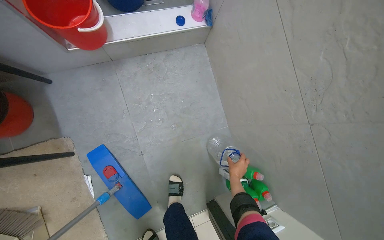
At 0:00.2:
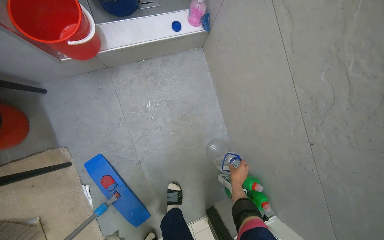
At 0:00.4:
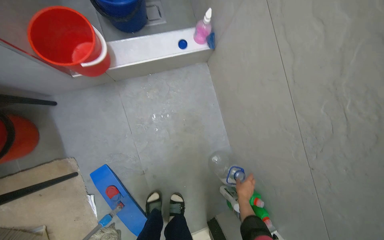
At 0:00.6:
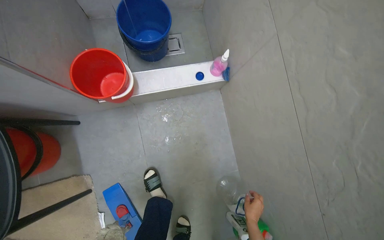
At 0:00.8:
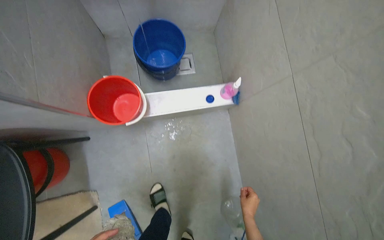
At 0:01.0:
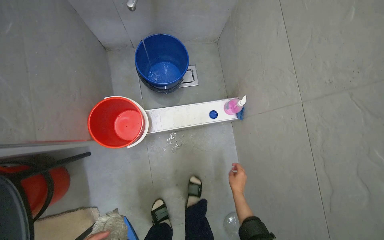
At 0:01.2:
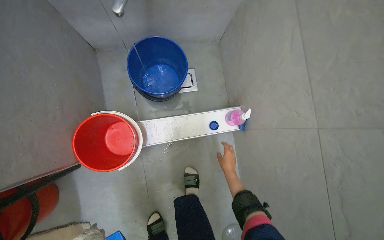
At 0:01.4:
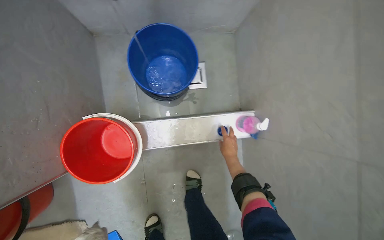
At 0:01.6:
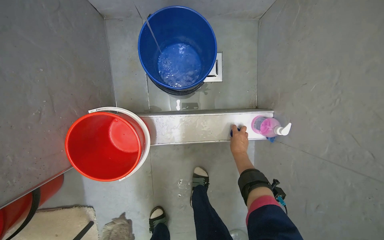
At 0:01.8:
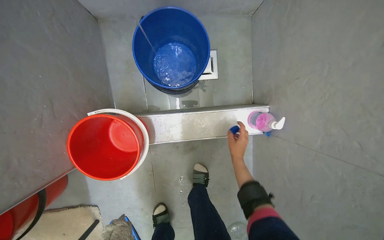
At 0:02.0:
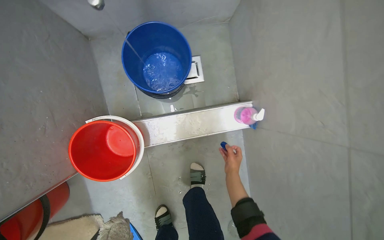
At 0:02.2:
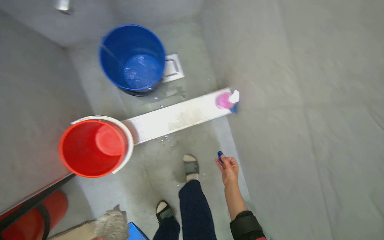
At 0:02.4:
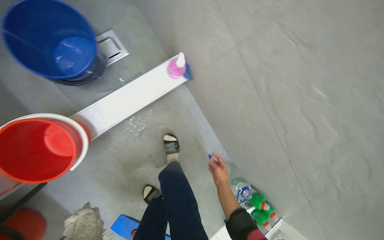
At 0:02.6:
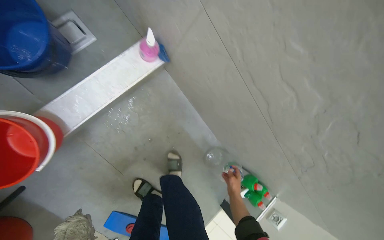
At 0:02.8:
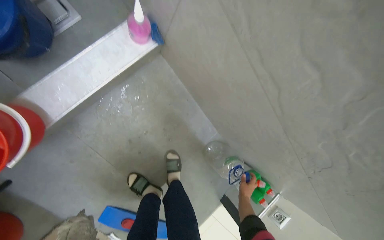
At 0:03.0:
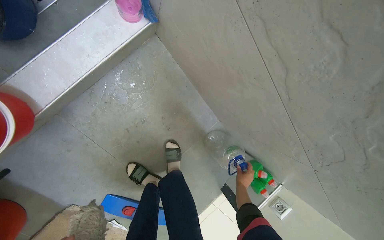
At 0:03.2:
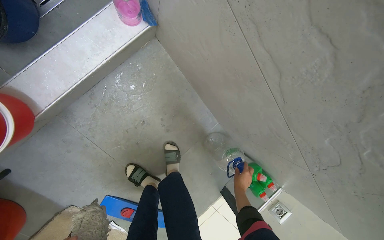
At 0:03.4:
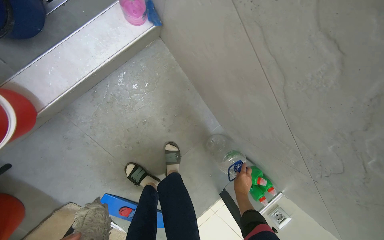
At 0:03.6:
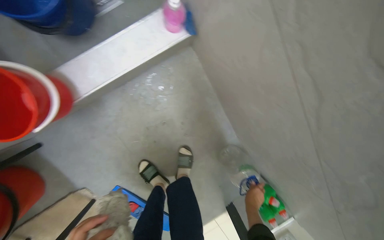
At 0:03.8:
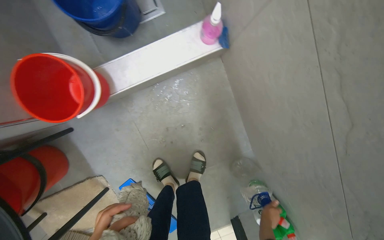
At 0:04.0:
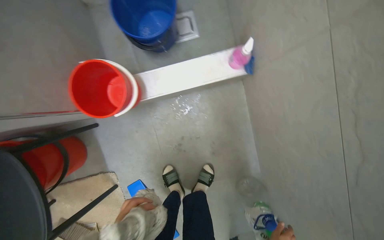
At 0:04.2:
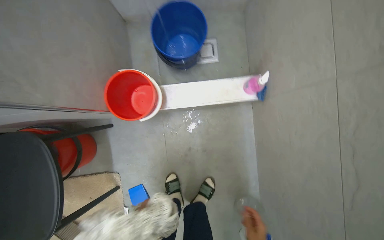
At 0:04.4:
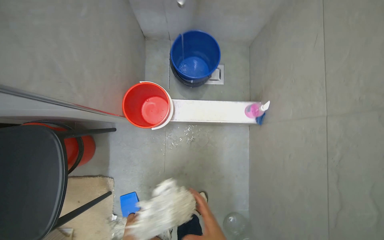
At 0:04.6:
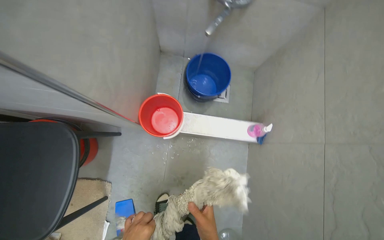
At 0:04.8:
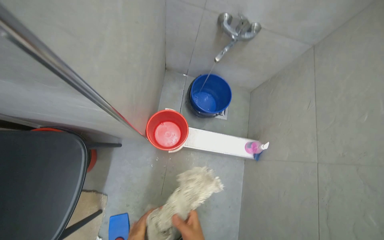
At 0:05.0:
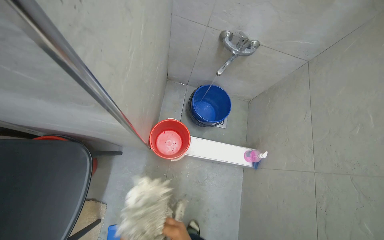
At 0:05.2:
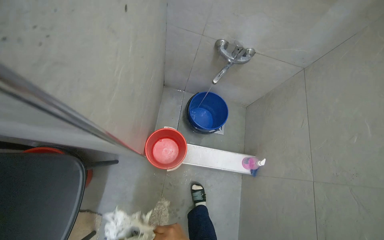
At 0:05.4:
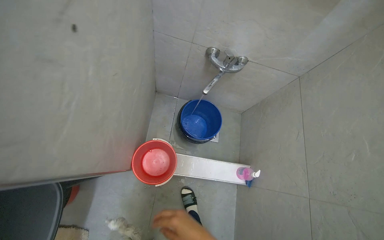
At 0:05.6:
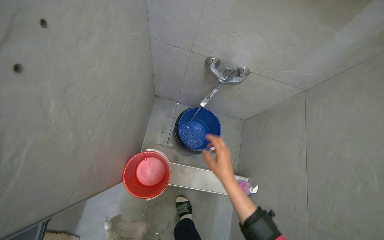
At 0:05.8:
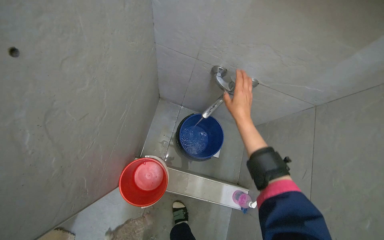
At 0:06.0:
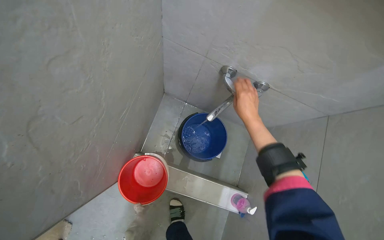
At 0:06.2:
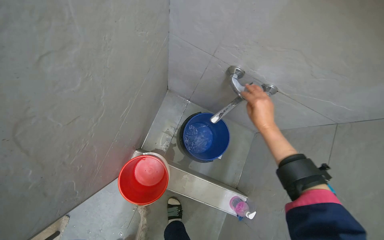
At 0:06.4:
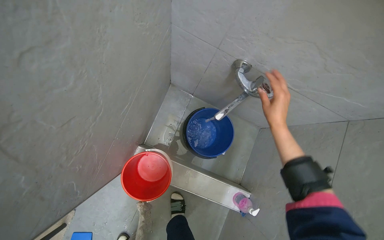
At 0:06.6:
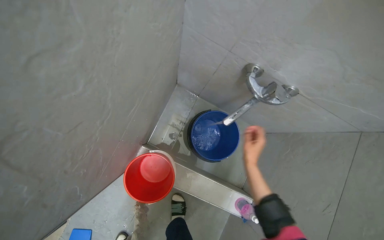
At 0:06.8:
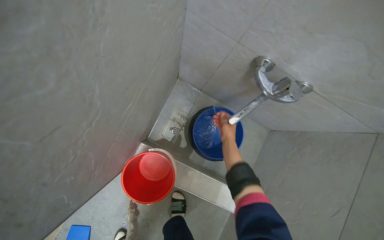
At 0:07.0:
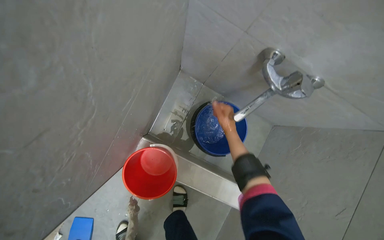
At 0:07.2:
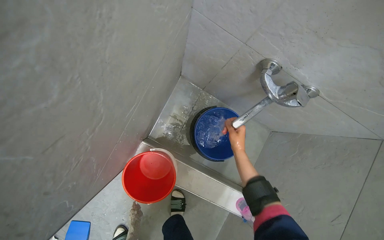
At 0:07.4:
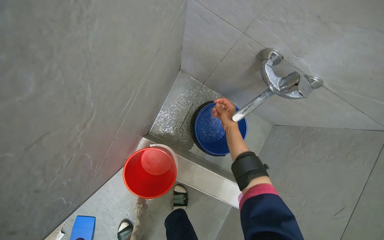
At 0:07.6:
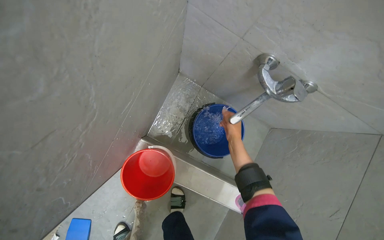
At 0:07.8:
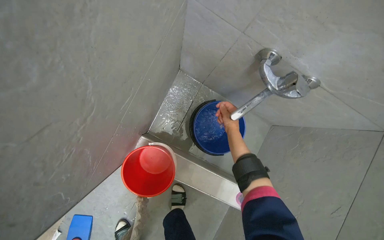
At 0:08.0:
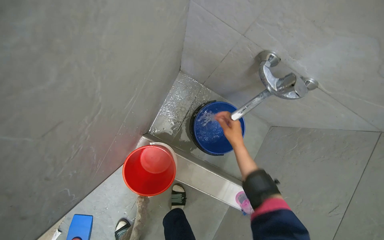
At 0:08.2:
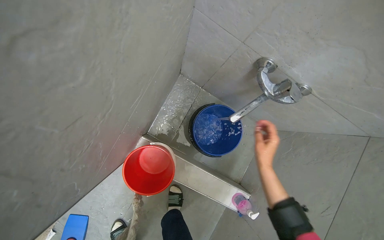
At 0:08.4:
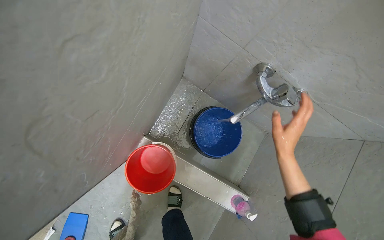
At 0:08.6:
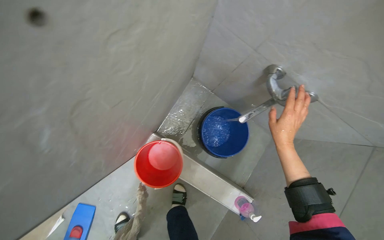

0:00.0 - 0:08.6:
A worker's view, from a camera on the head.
Job: preparing cleaning supplies.
The whole recording: Preparing cleaning solution. The worker fills buckets with water and adds cleaning solution.
0:00.0 - 0:01.4: The camera travels roughly 60 cm.
0:01.4 - 0:02.8: The head turns to the right by roughly 35 degrees. The camera pitches downward, by some 20 degrees.
0:02.8 - 0:04.4: The view tips upward by some 20 degrees. The scene turns approximately 45 degrees clockwise in the picture.
0:05.8 - 0:07.2: The right hand heads farther from the camera, covering roughly 20 cm.
0:07.2 - 0:08.6: The right hand heads nearer to the camera, covering approximately 15 cm.

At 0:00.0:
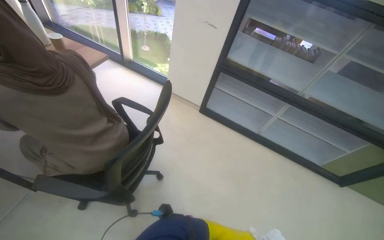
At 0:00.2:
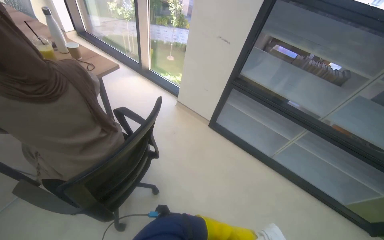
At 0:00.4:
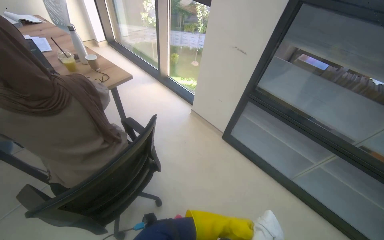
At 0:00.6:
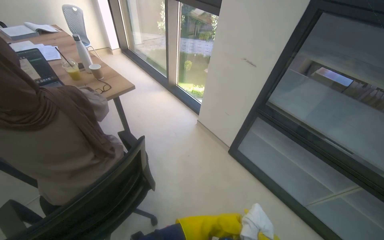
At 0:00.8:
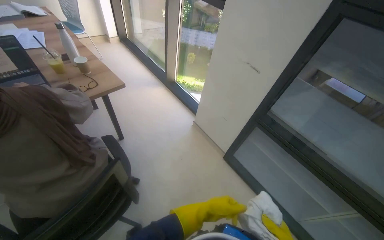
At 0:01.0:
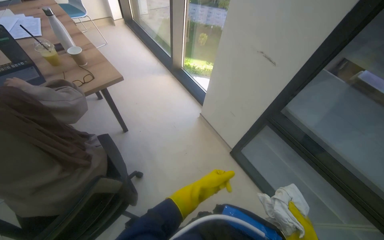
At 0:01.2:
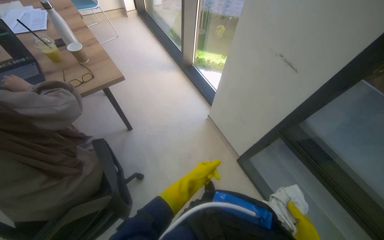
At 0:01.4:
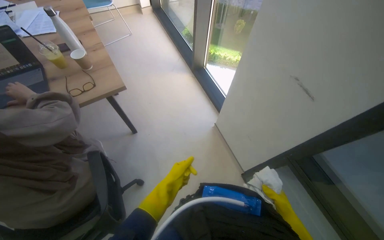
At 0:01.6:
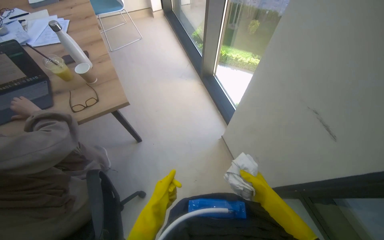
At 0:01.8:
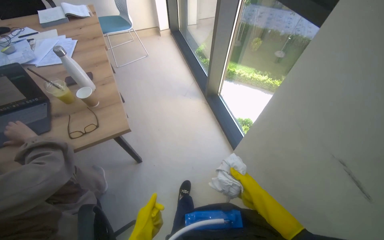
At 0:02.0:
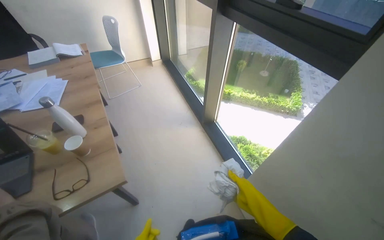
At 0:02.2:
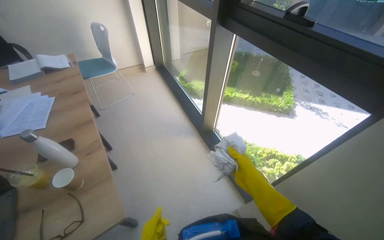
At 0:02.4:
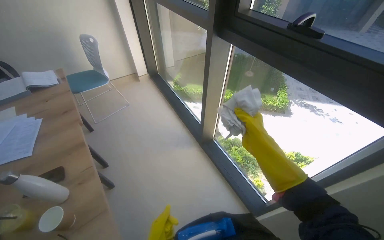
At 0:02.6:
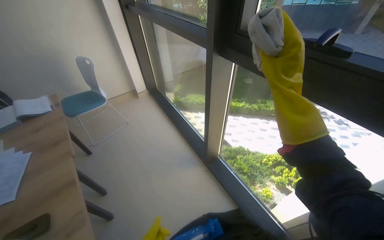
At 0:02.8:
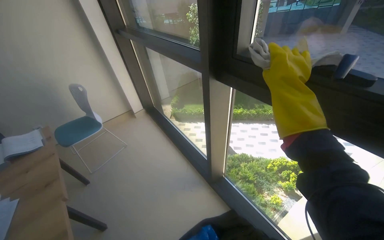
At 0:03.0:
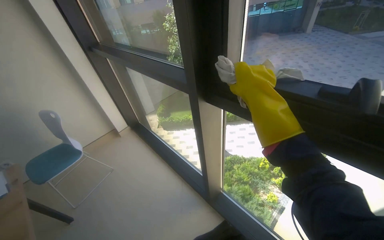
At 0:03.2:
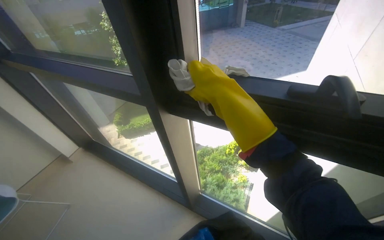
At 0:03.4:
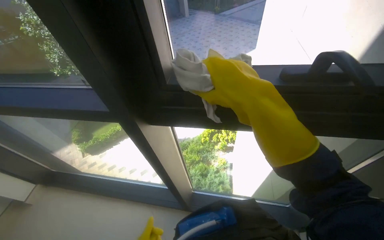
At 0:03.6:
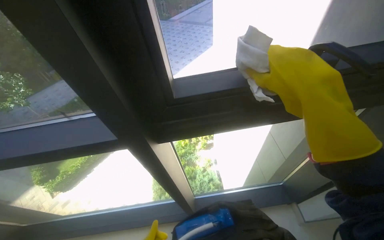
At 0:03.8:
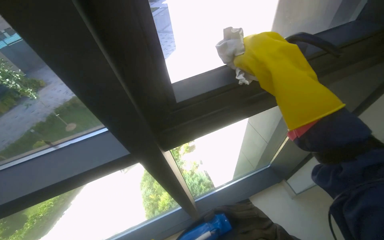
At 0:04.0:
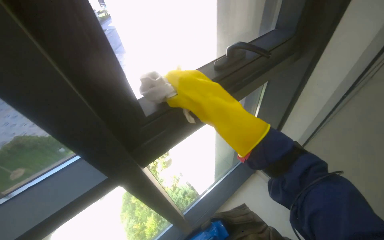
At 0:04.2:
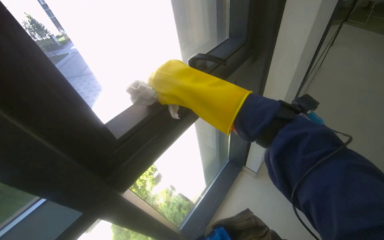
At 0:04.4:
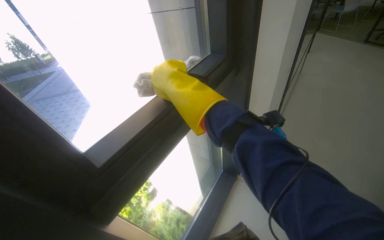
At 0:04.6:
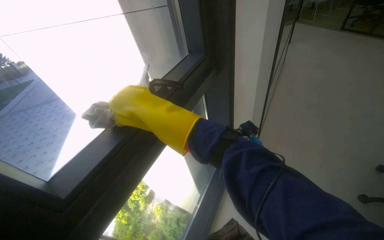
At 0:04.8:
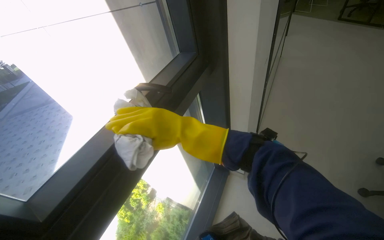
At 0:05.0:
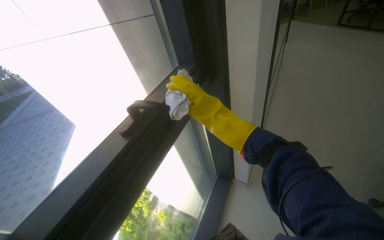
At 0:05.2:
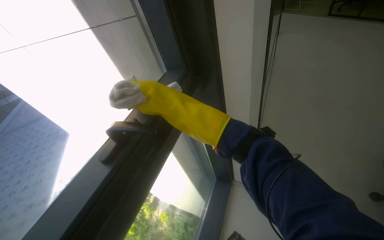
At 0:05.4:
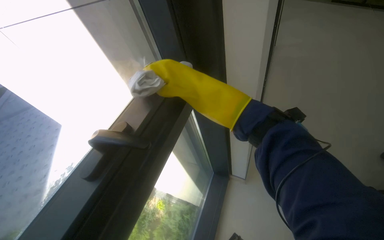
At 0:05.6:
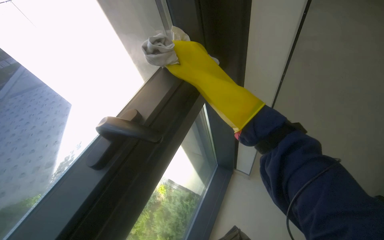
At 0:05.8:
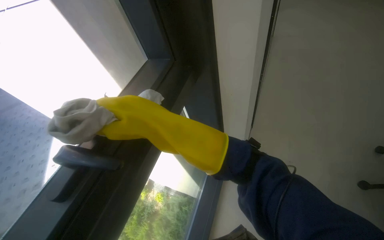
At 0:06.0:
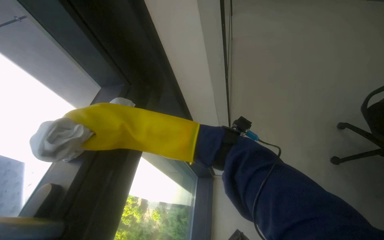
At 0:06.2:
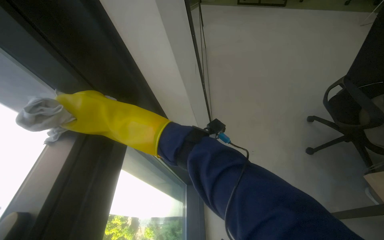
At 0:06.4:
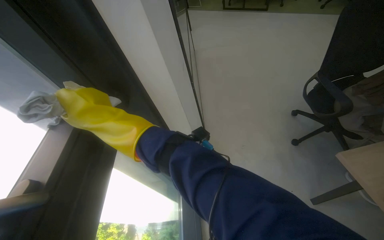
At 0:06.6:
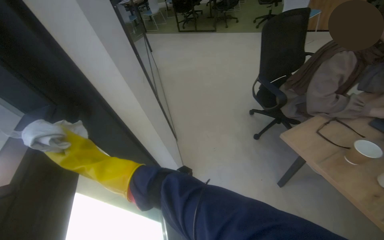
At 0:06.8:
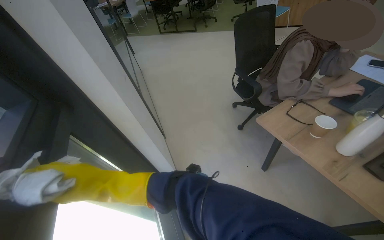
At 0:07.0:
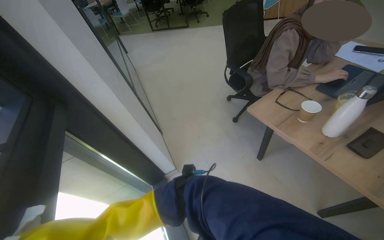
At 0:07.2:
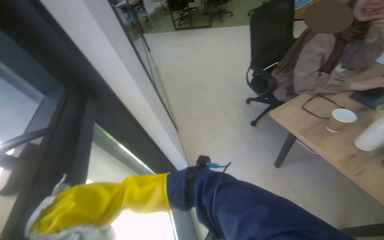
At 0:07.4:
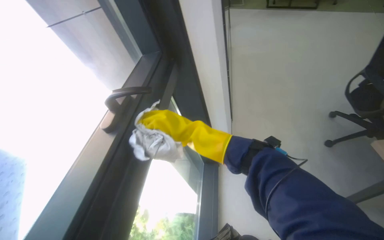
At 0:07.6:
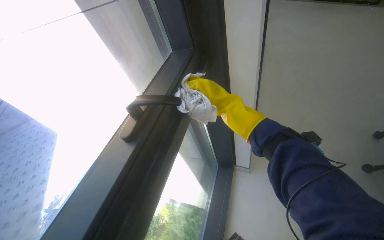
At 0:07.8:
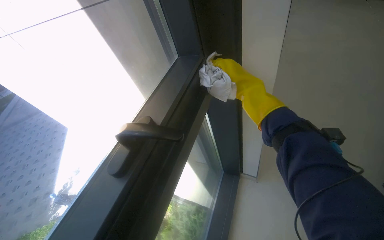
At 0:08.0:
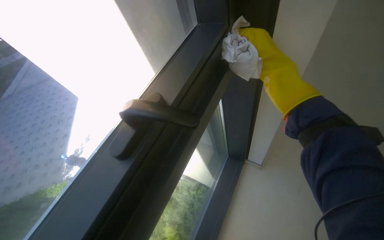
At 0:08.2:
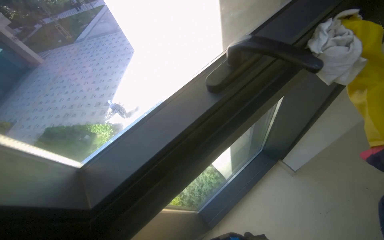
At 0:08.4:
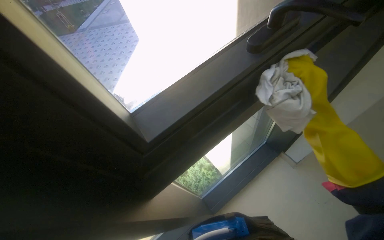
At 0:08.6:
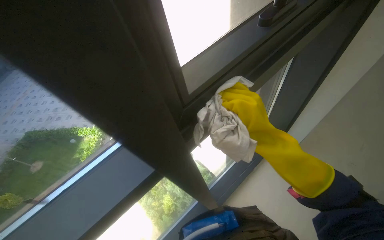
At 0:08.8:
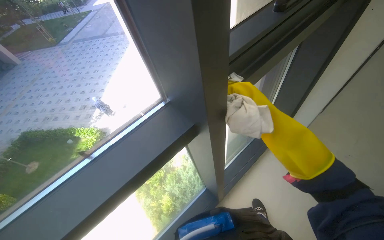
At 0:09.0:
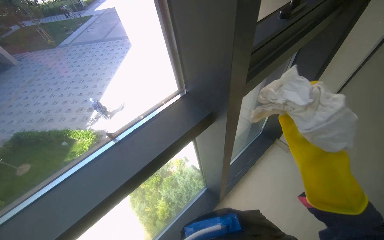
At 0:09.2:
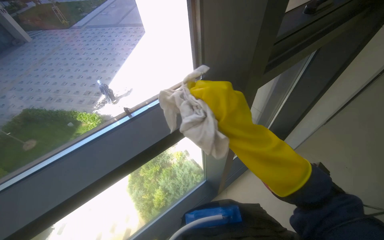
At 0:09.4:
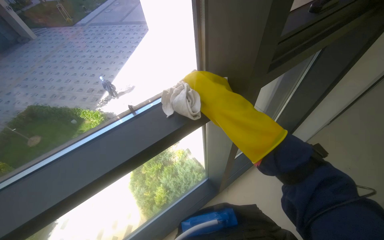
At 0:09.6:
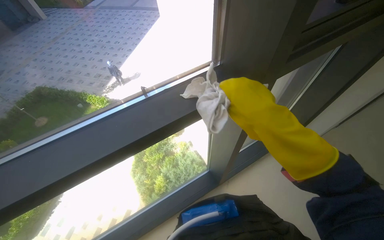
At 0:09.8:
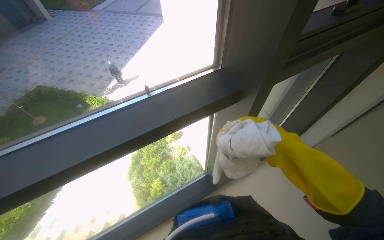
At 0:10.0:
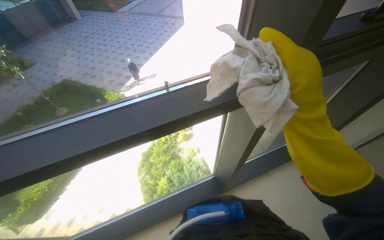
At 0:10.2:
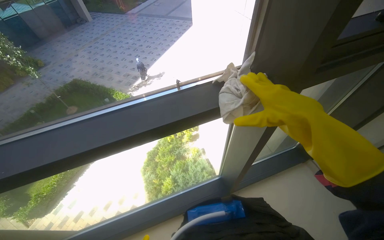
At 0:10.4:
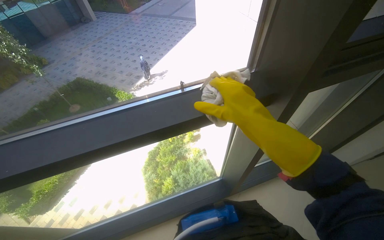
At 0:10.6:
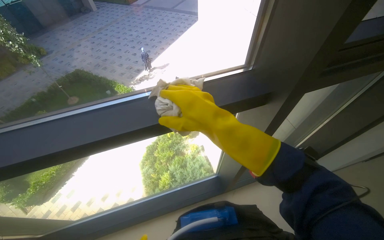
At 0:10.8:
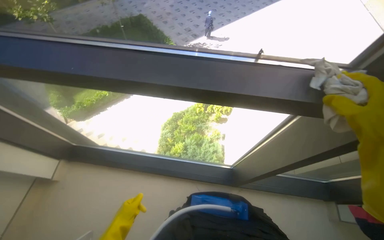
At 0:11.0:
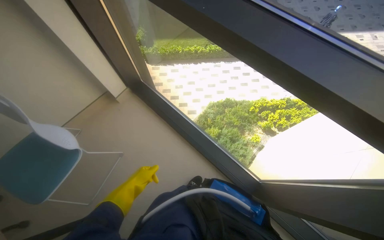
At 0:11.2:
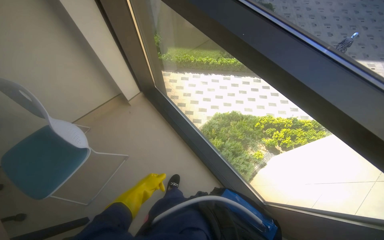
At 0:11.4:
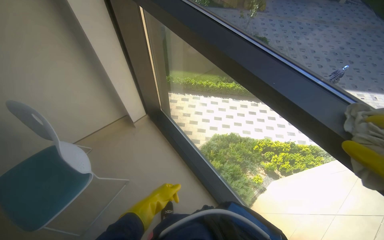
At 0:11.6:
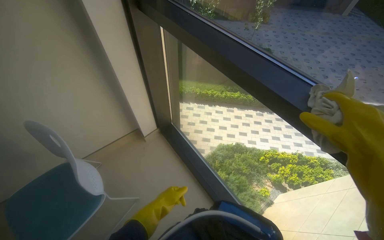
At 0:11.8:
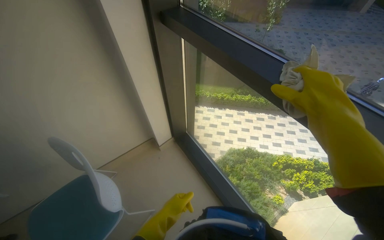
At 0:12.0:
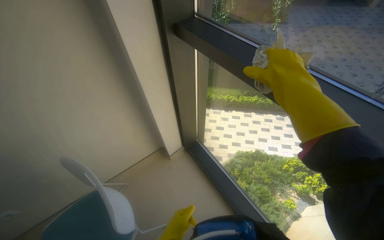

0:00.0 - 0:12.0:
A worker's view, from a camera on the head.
Job: cleaning windows.
The whole recording: Cleaning window frames. The worker washes the cloth in a bucket, then wipes the window frames and glass with the white cloth.
0:00.0 - 0:01.6: The wearer moves roughly 1 m. The head turns to the left by some 45 degrees.
0:01.6 - 0:03.0: The camera travels about 90 cm. The camera pitches upward, by roughly 20 degrees.
0:03.0 - 0:04.4: The wearer moves roughly 40 cm. The head turns to the right by roughly 100 degrees. The view tilts roughly 10 degrees upward.
0:04.4 - 0:06.0: The right hand goes nearer and farther, some 25 cm each way, reversing 2 times.
0:06.0 - 0:07.6: The head rotates about 15 degrees to the left.
0:10.4 - 0:12.0: The head travels roughly 70 cm. The head turns to the left by about 75 degrees.
